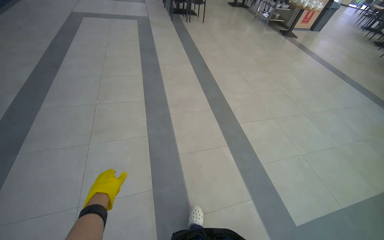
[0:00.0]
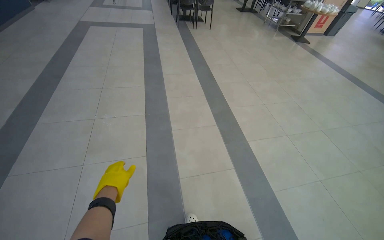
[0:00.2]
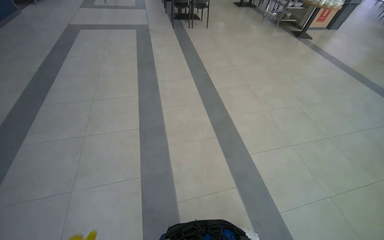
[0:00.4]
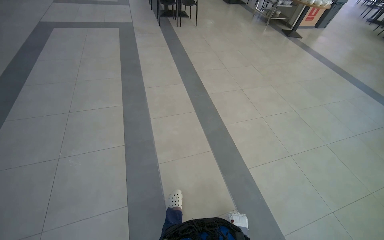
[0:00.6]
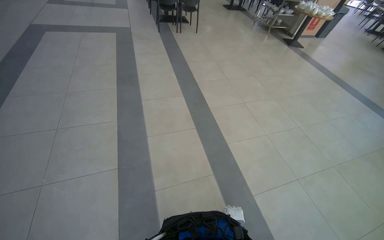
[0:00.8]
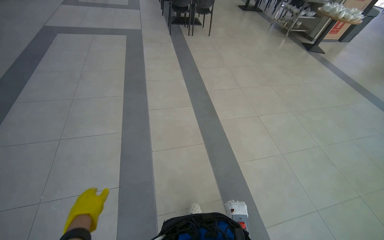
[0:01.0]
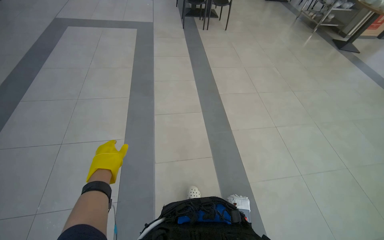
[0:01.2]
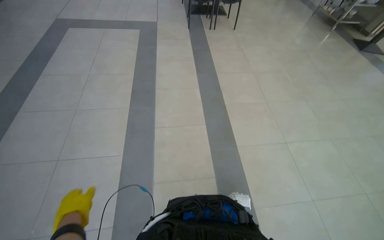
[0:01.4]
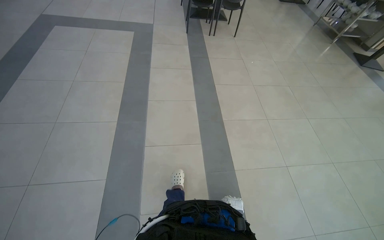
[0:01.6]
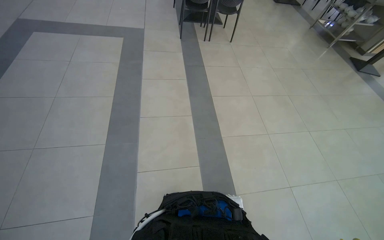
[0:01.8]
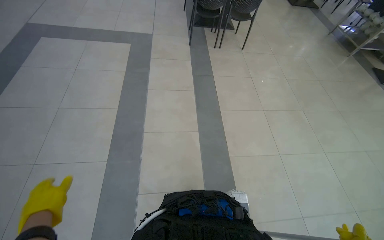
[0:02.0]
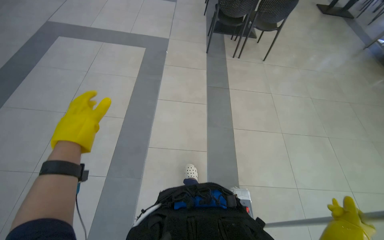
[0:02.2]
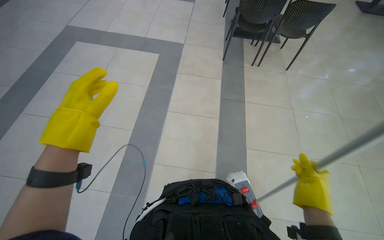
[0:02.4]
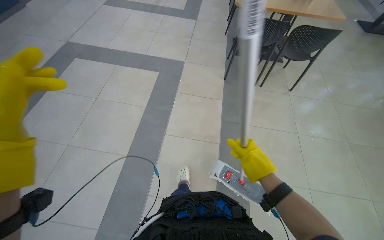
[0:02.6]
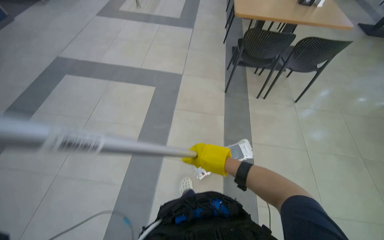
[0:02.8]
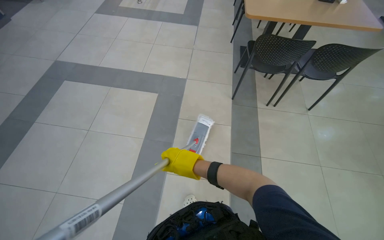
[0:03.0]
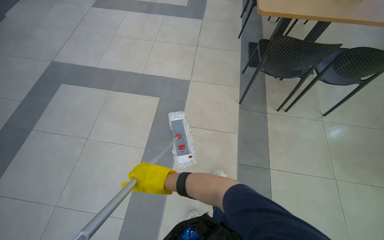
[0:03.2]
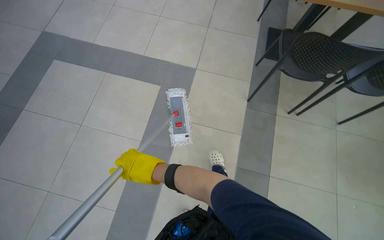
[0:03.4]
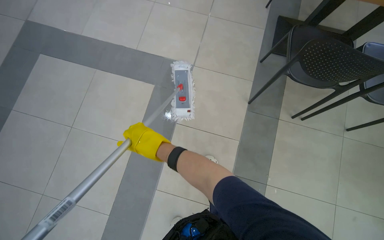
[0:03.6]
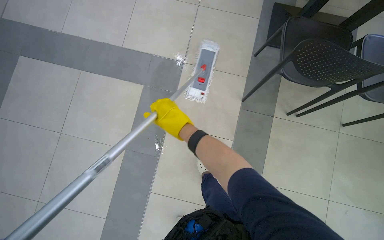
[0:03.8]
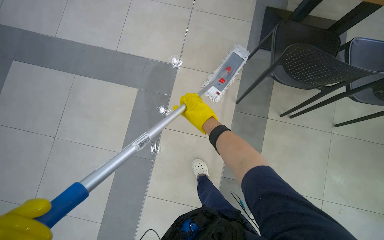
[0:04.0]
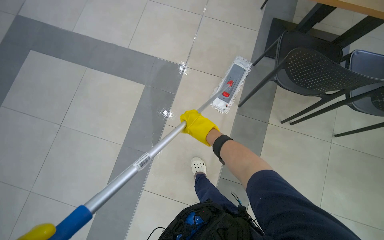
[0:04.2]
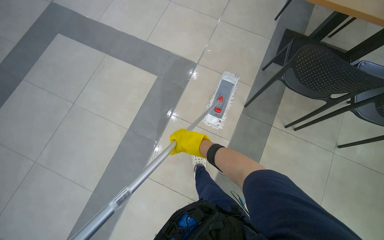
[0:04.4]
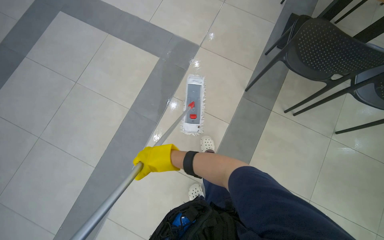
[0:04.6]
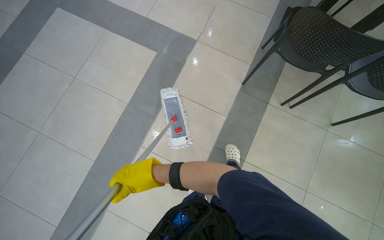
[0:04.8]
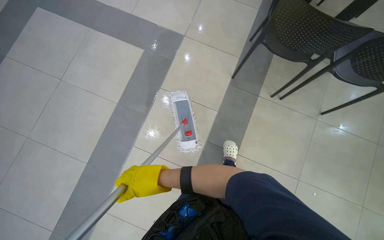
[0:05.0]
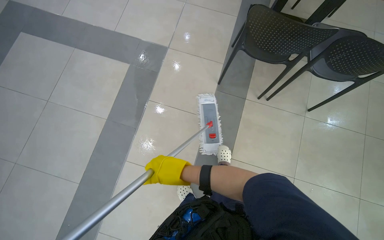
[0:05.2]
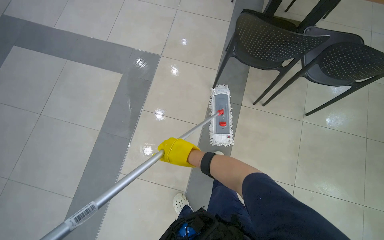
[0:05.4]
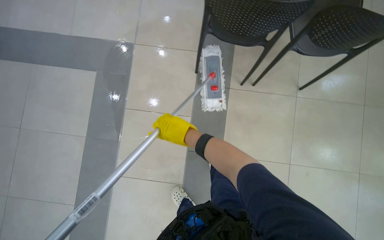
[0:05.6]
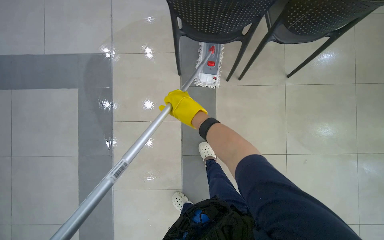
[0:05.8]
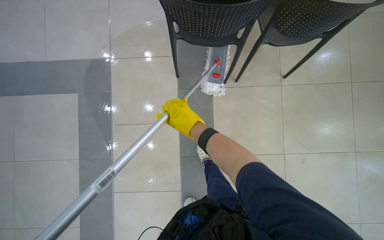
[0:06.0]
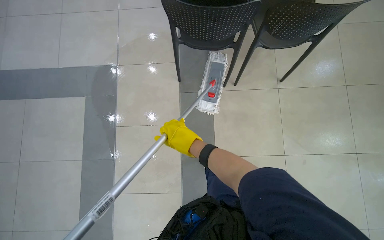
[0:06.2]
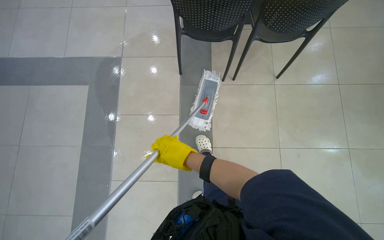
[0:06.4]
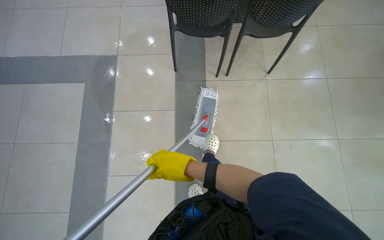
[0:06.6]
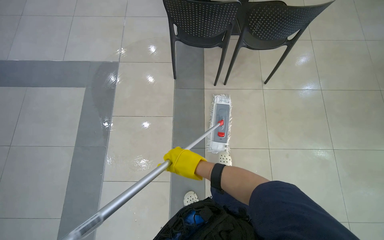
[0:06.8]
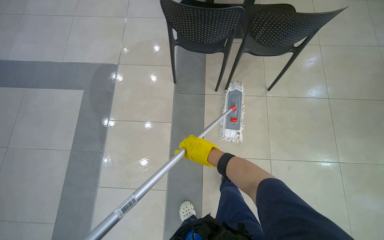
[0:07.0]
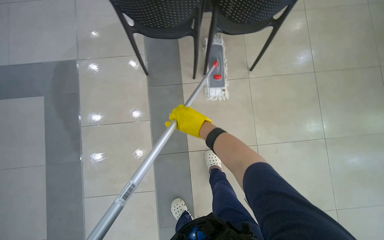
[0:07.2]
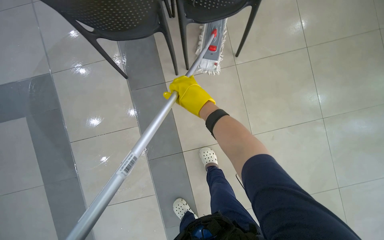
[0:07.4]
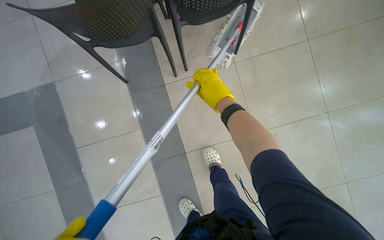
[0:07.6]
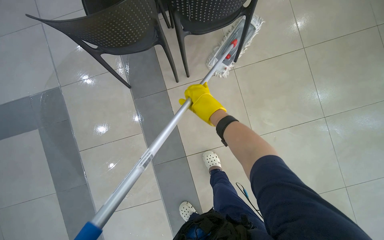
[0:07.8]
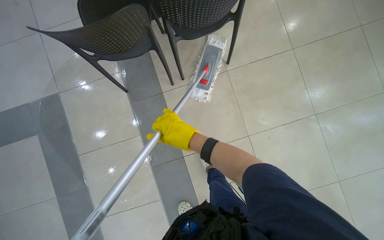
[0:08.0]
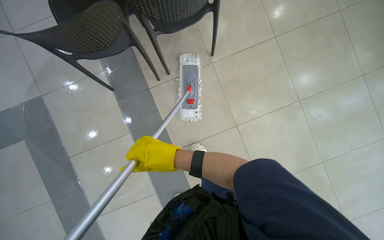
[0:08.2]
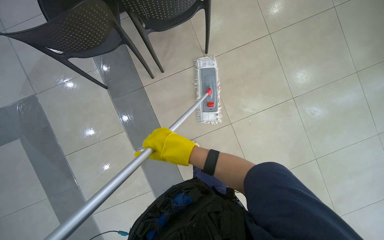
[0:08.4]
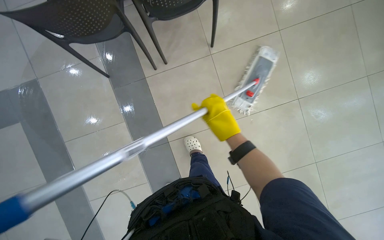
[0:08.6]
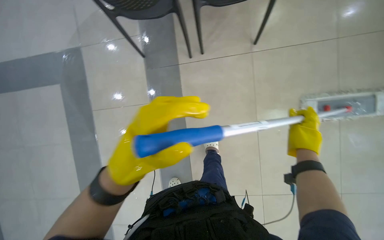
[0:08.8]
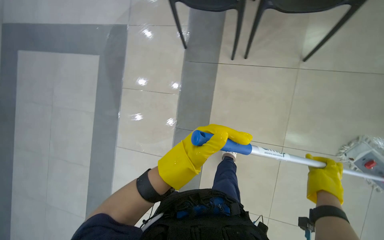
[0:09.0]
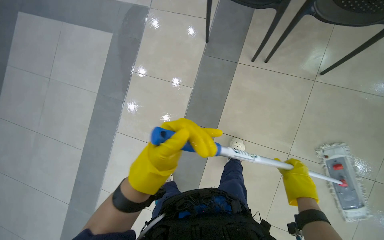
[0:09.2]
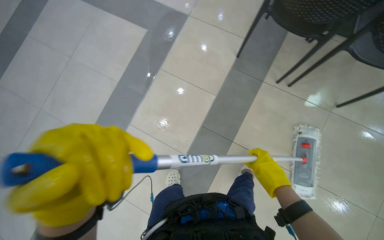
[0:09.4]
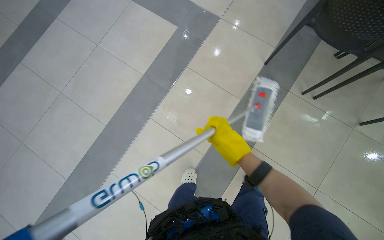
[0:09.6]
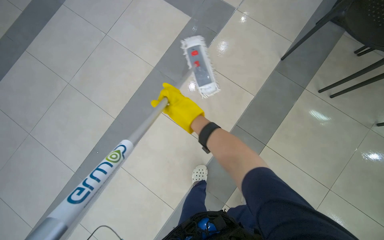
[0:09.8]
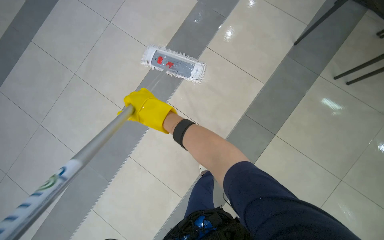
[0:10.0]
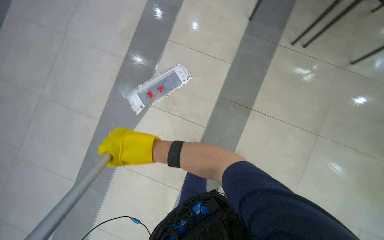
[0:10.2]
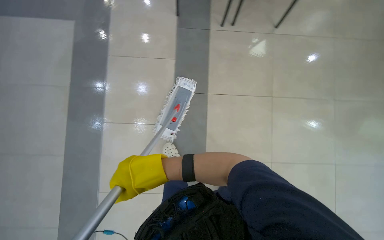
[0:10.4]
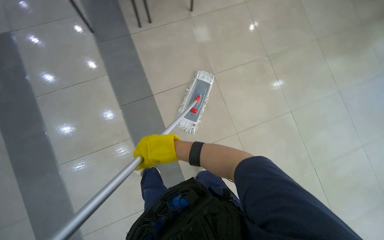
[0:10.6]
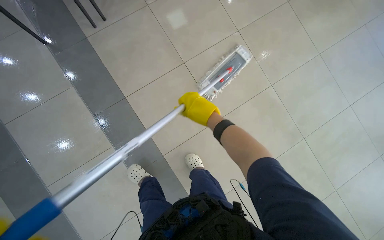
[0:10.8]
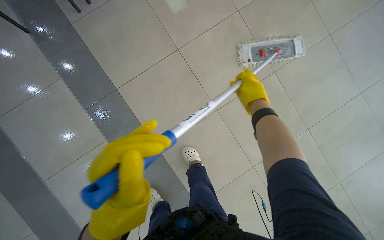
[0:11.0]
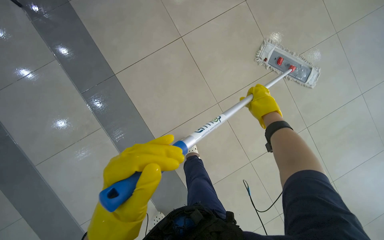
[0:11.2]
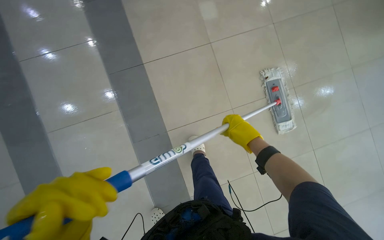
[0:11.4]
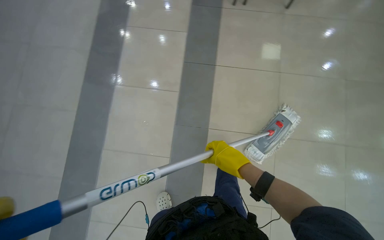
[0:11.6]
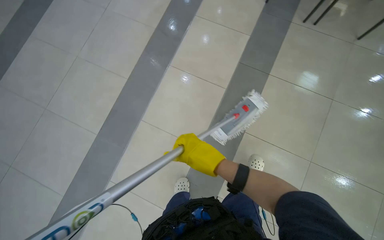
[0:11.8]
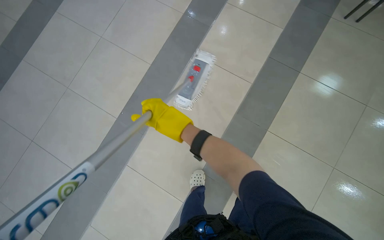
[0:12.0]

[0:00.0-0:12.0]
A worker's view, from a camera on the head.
Job: mopping floor.
The whole recording: Mopping floor. The worker mops the floor, including inside the elevator, and rinses the mop head in the bucket.
0:00.0 to 0:01.6: The camera is carried some 2 m.
0:01.6 to 0:03.0: The head travels roughly 1.5 m.
0:03.0 to 0:04.4: The camera is carried some 50 cm. The view tips downward by approximately 15 degrees.
0:04.4 to 0:06.0: The camera is carried to the right, some 50 cm. The scene turns roughly 25 degrees counterclockwise in the picture.
0:06.0 to 0:07.6: The right hand goes approximately 40 cm to the right.

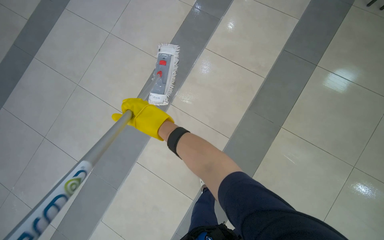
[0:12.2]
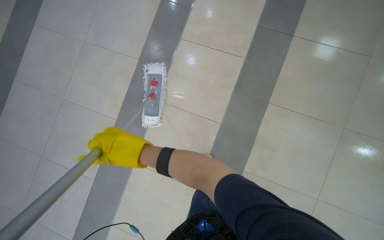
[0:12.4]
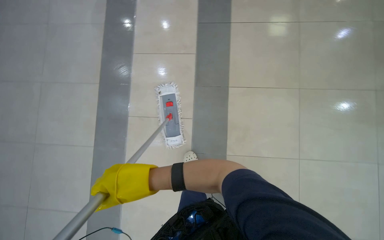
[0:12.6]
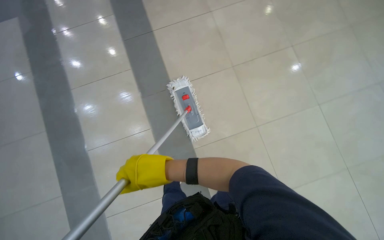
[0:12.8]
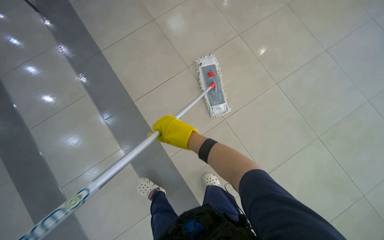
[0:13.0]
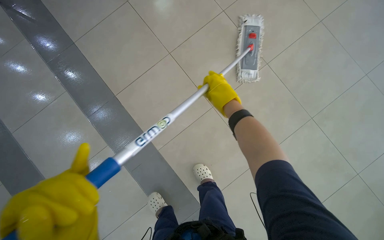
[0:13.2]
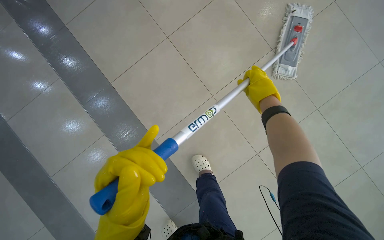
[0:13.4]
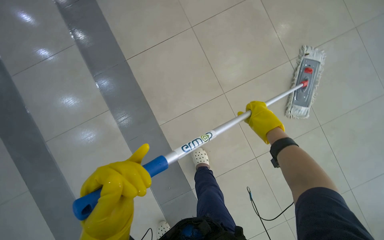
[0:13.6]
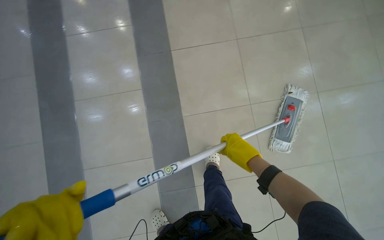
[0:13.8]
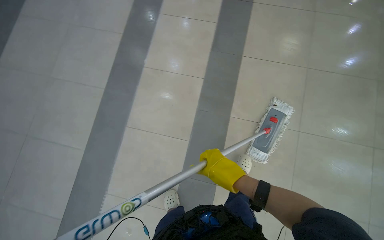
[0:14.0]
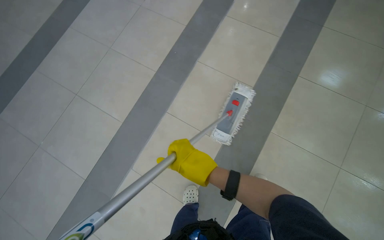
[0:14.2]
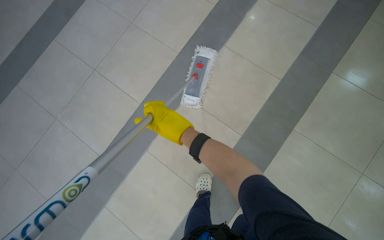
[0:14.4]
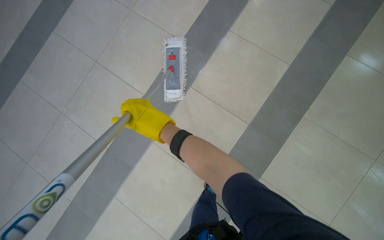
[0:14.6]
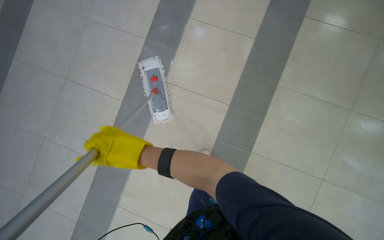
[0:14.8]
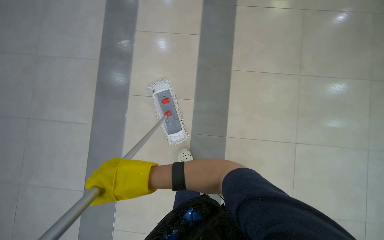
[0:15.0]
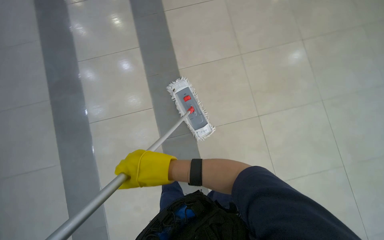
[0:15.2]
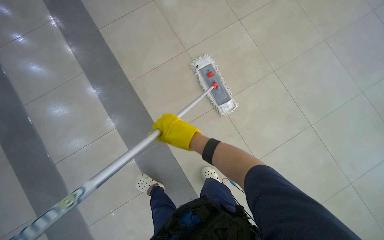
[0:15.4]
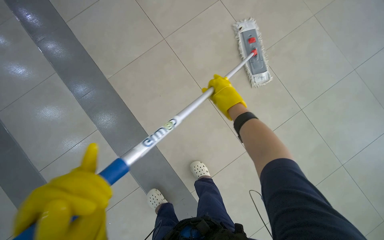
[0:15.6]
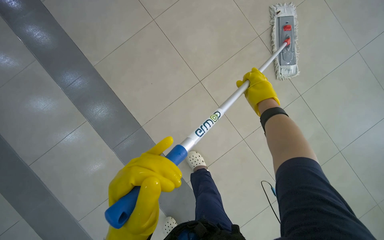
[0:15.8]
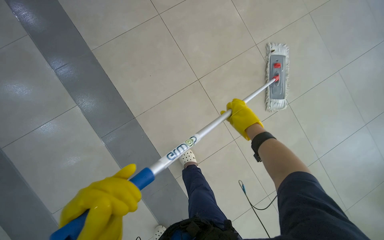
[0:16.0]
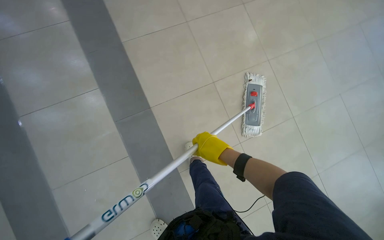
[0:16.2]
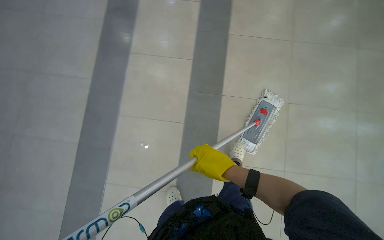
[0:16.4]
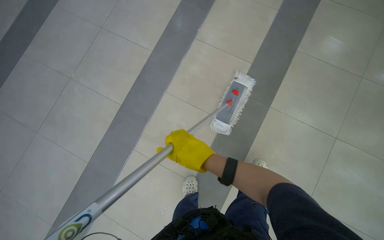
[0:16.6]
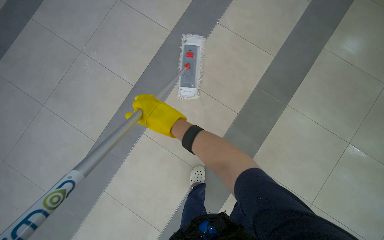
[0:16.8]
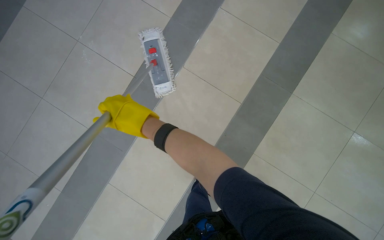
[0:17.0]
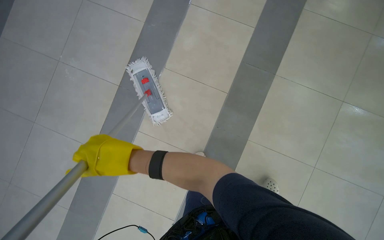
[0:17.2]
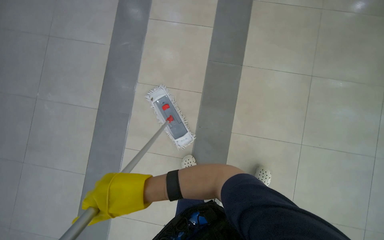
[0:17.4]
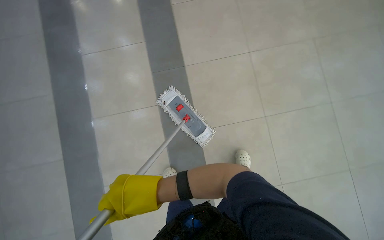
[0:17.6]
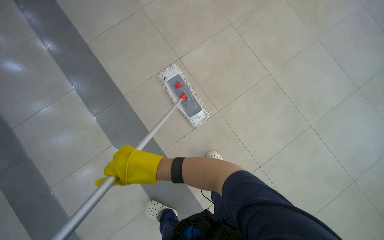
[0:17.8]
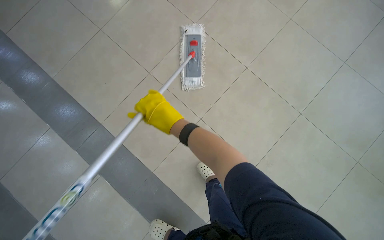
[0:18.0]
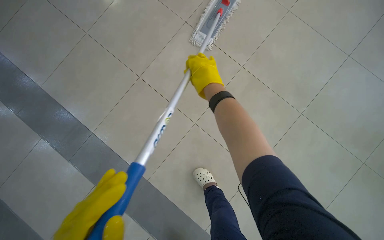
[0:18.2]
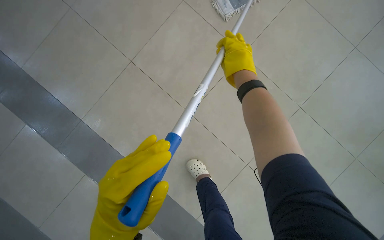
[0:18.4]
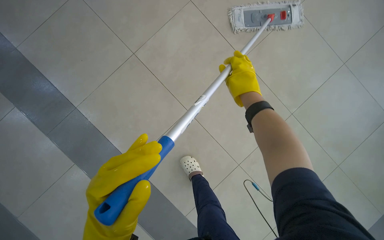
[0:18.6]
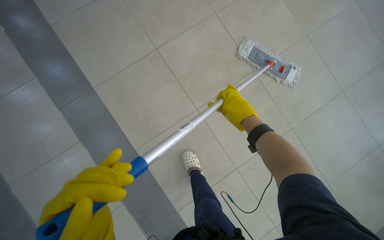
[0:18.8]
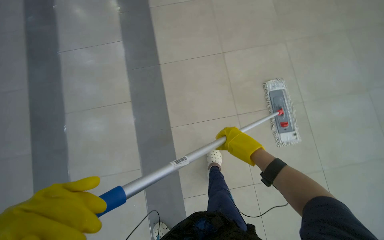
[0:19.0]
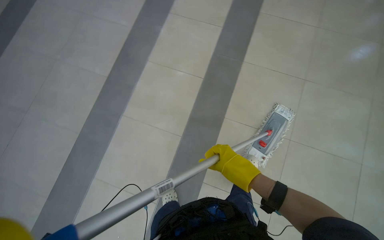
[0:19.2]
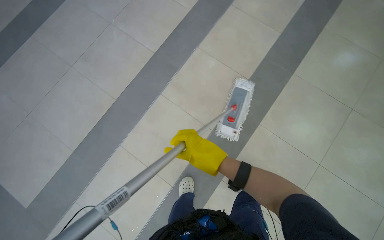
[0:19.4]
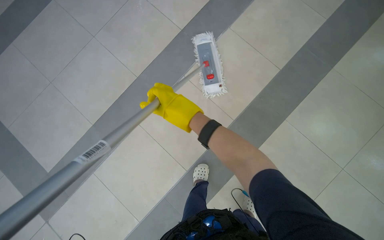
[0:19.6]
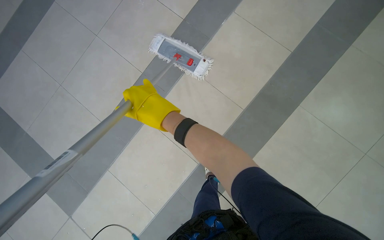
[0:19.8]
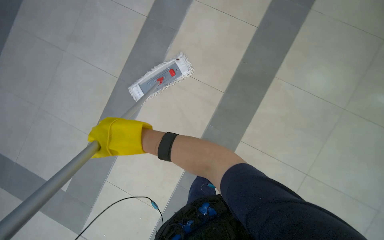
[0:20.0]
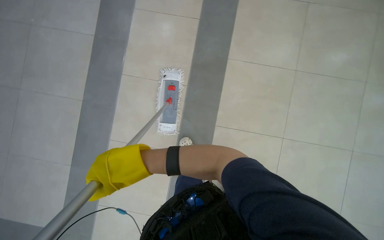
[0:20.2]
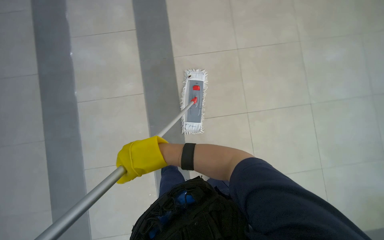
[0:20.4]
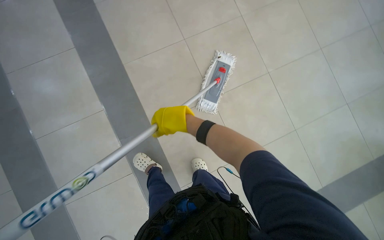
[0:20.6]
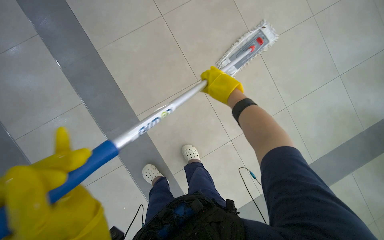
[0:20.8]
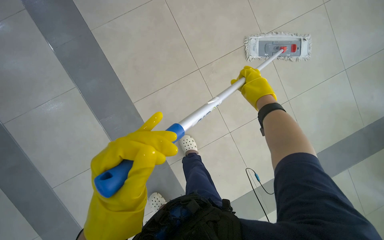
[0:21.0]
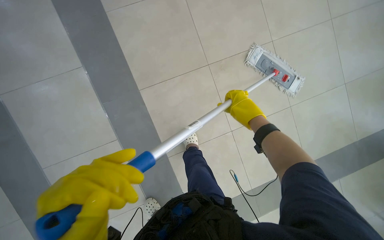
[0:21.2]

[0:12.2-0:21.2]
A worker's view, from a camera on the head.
Job: mopping floor.
The whole recording: Mopping floor. The worker mops the floor, including inside the elevator, and rinses the mop head in the bucket.
0:12.2 to 0:13.8: The camera is carried some 40 cm. The head turns to the right by roughly 40 degrees.
0:16.6 to 0:18.2: The wearer moves roughly 60 cm. Everything in view rotates approximately 55 degrees counterclockwise.
0:18.2 to 0:19.8: The wearer moves roughly 60 cm. The view tilts some 20 degrees downward. The scene rotates clockwise by some 65 degrees.
0:19.8 to 0:21.2: The right hand is displaced to the right by roughly 50 cm.
